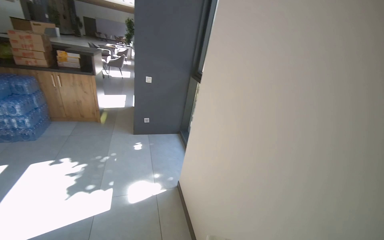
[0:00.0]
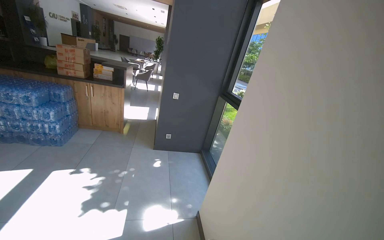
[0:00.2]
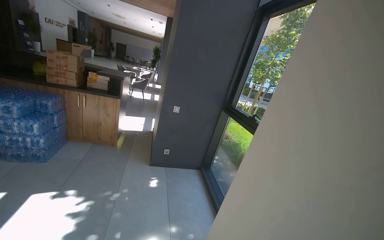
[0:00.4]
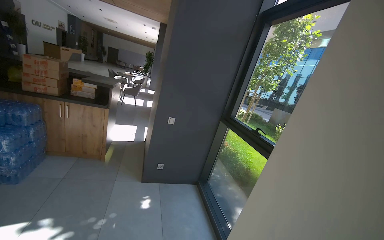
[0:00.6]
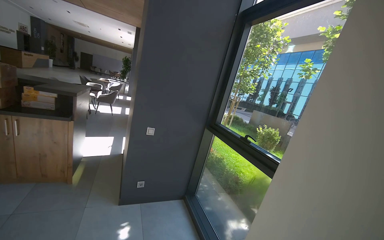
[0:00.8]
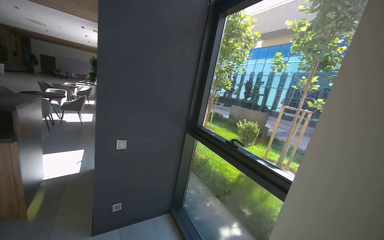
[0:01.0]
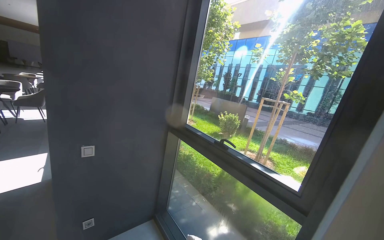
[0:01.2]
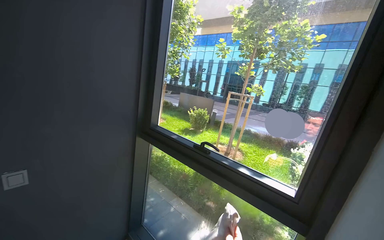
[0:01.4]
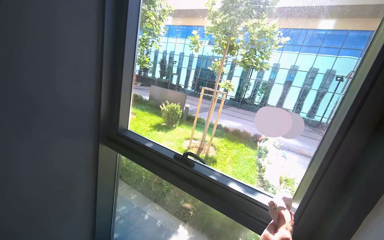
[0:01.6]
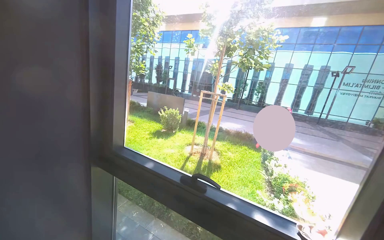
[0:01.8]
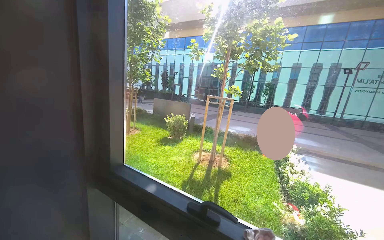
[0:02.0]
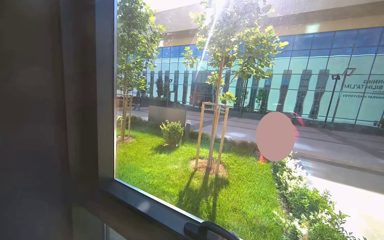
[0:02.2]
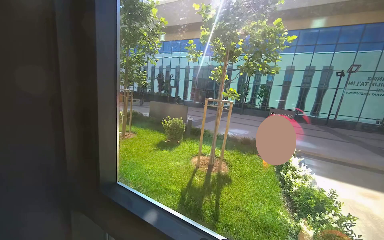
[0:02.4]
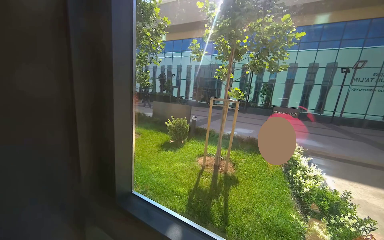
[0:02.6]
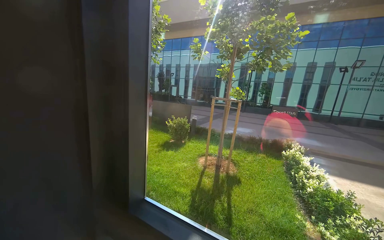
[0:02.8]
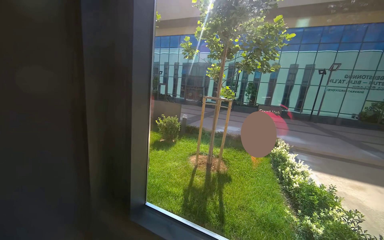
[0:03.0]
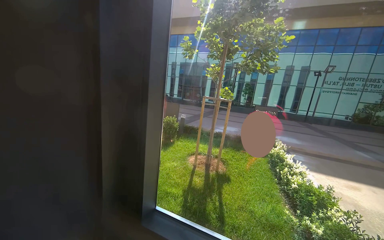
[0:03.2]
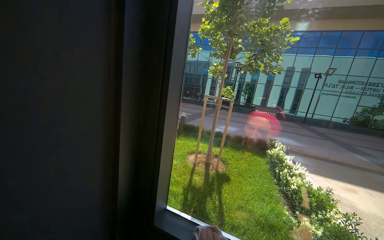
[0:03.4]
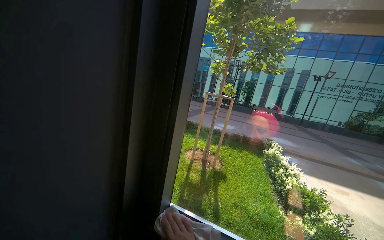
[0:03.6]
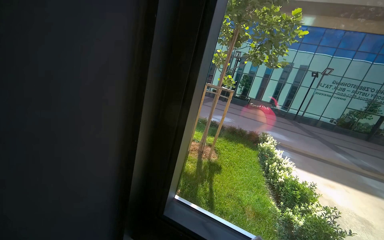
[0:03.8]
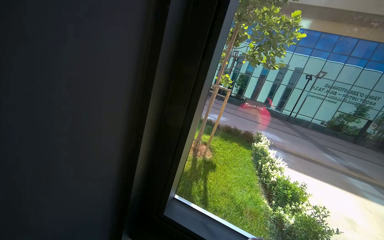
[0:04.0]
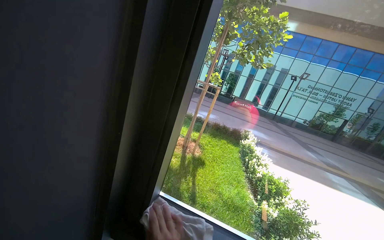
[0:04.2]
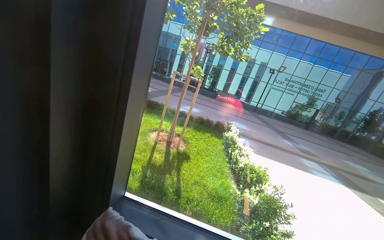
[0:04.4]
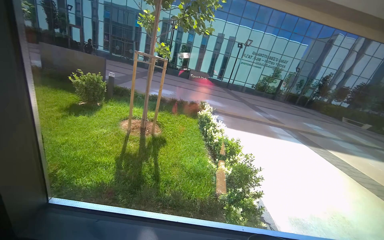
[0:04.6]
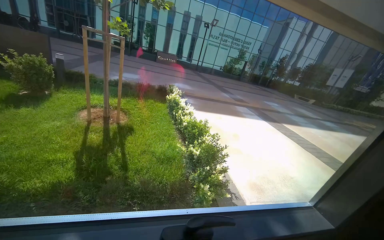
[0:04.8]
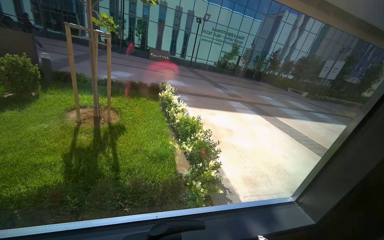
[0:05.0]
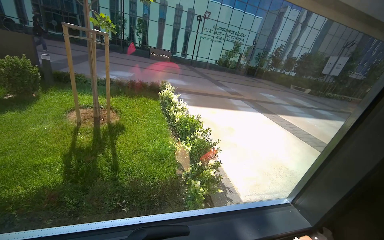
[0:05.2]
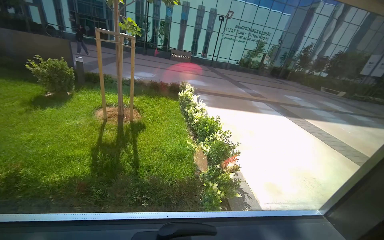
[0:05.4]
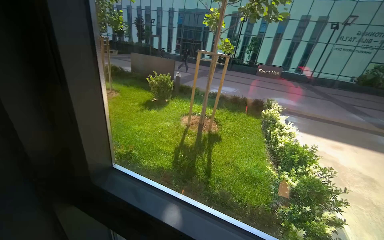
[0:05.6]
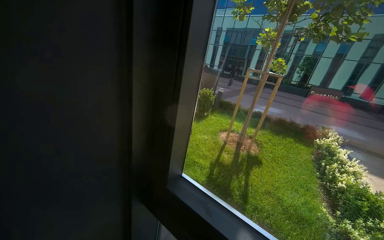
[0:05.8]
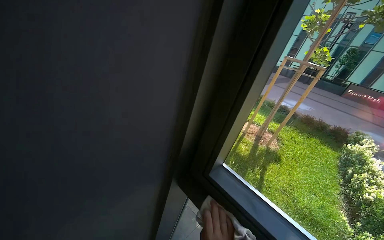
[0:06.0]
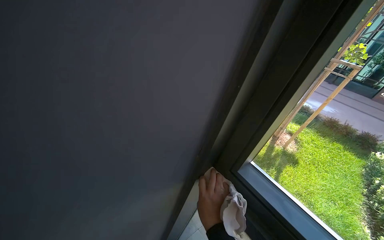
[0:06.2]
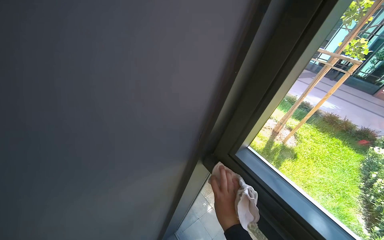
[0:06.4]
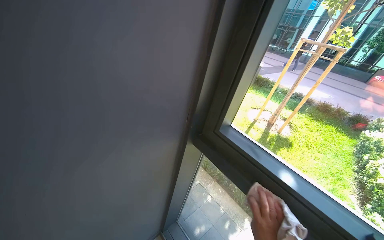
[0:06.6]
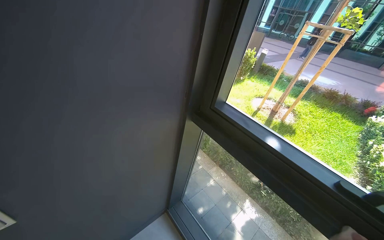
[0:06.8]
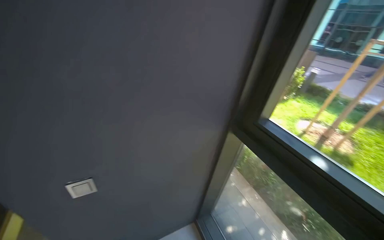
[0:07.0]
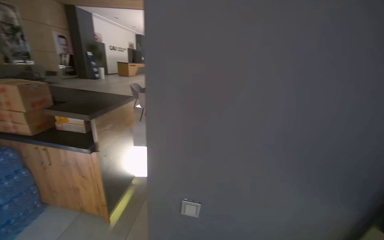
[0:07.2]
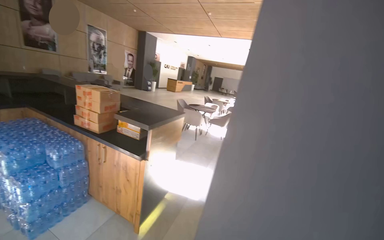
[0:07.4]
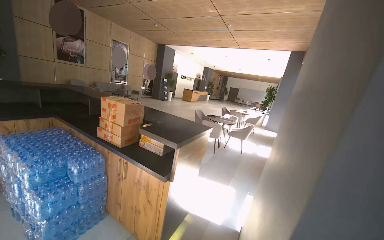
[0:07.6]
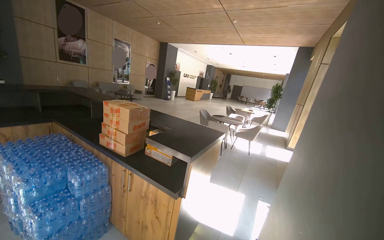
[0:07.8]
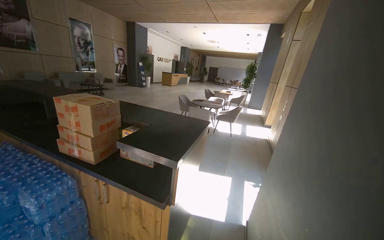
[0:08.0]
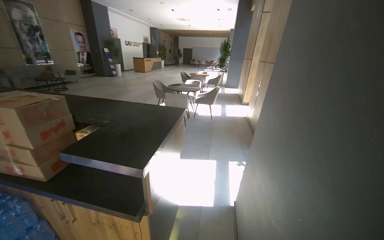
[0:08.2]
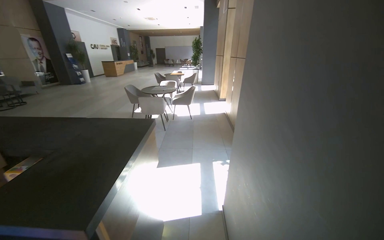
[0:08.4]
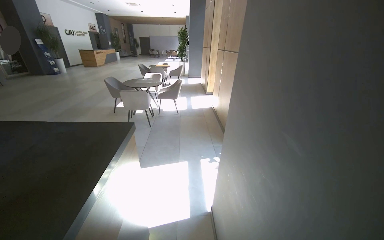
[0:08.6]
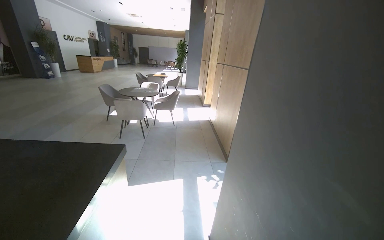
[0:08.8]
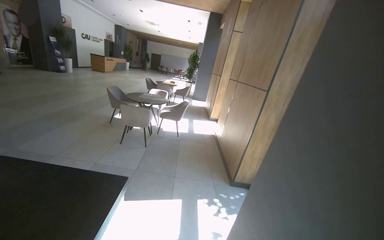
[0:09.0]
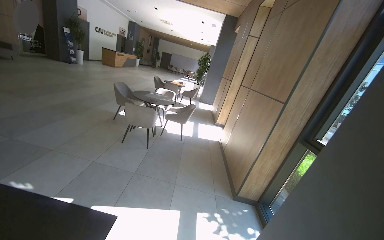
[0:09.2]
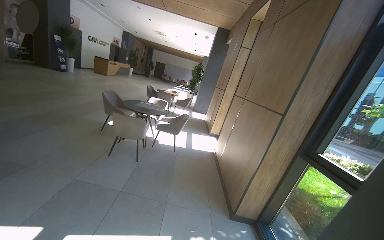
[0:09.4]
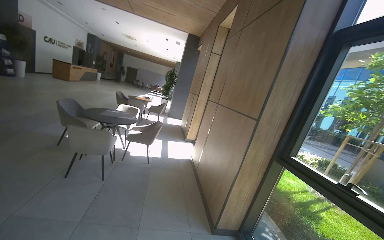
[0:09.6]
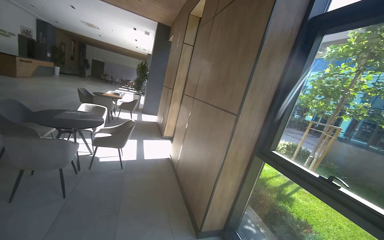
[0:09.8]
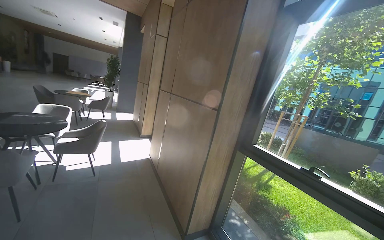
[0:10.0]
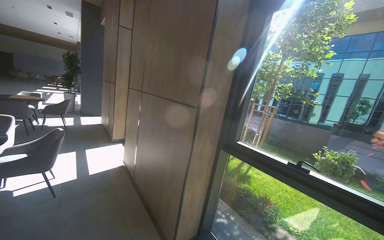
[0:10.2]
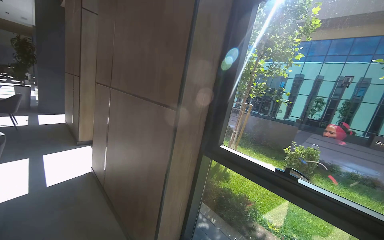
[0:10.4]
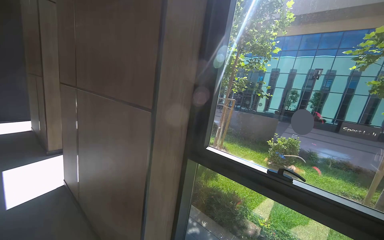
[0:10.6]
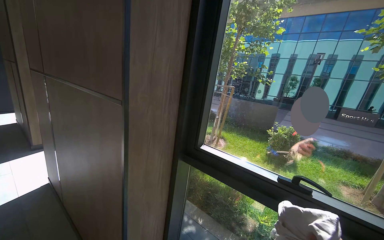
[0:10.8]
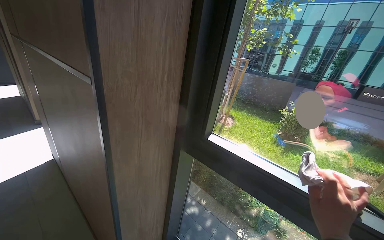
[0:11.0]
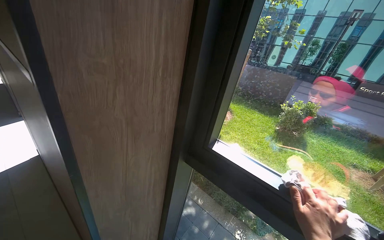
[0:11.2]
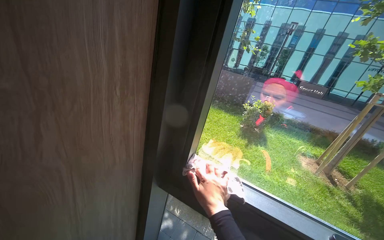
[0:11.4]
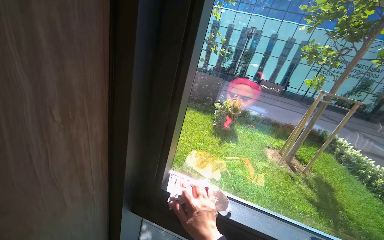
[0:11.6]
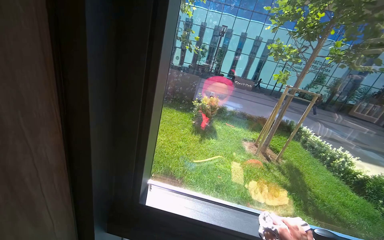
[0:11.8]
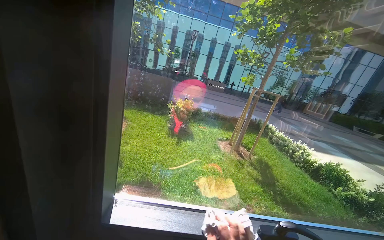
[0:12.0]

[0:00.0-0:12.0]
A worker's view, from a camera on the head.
Job: cleaning windows.
The whole recording: Cleaning lobby windows. The worker cleans the frames and glass of the lobby windows with a cloth.
0:00.0 to 0:01.6: The camera is carried about 1.5 m. The view swings some 45 degrees to the right.
0:01.6 to 0:03.0: The camera is carried about 50 cm.
0:03.0 to 0:04.4: The view pans to the right by some 15 degrees.
0:04.4 to 0:06.0: The head turns to the left by about 35 degrees.
0:06.0 to 0:07.6: The camera is carried some 80 cm. The head rotates some 70 degrees to the left. The view tips upward by approximately 25 degrees.
0:07.6 to 0:09.0: The wearer moves about 1 m. The head turns to the right by some 30 degrees.
0:09.0 to 0:10.4: The camera is carried about 1 m. The wearer's head swings approximately 45 degrees to the right.
0:10.4 to 0:12.0: The head travels roughly 90 cm. The wearer looks approximately 45 degrees further to the right. The wearer looks about 20 degrees further downward.

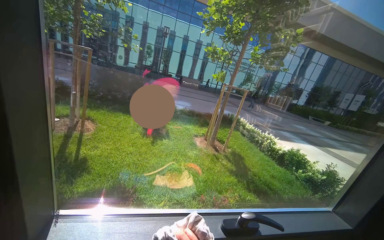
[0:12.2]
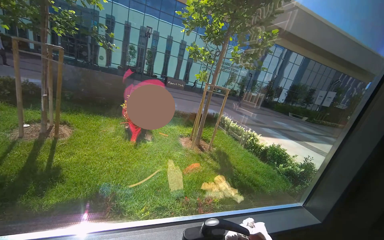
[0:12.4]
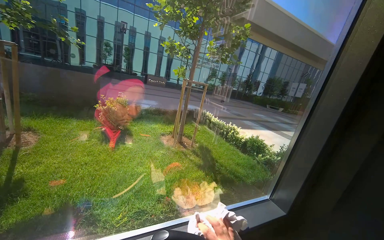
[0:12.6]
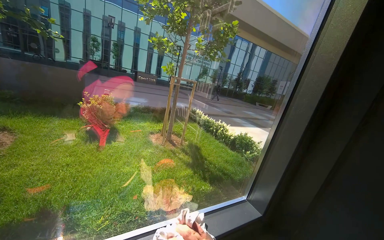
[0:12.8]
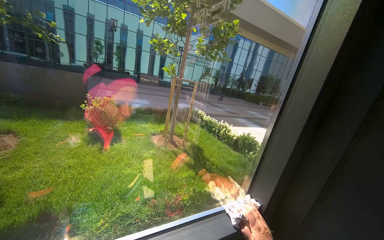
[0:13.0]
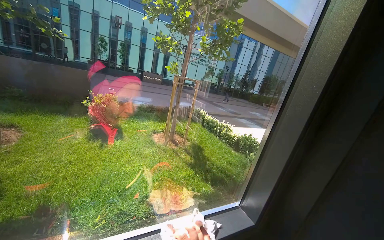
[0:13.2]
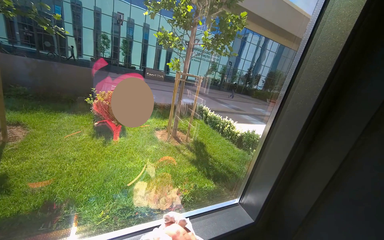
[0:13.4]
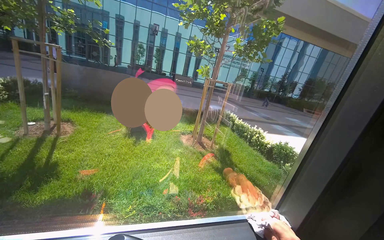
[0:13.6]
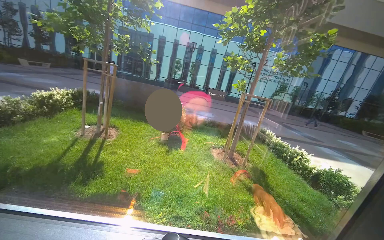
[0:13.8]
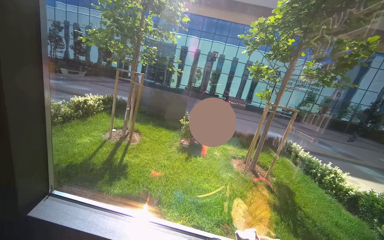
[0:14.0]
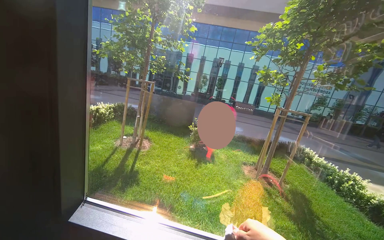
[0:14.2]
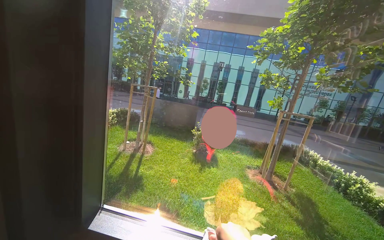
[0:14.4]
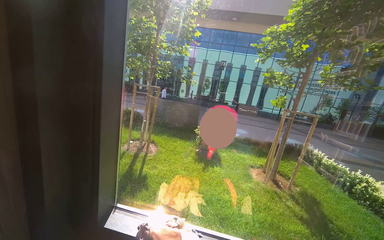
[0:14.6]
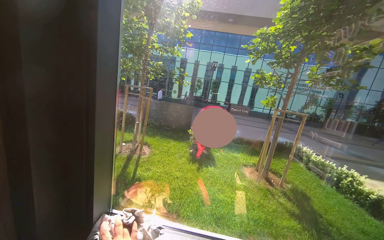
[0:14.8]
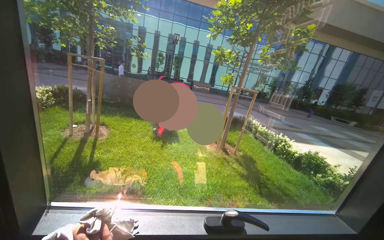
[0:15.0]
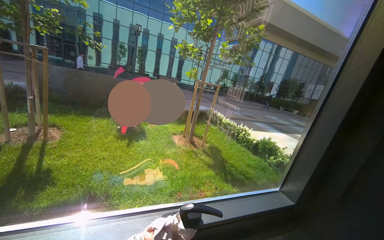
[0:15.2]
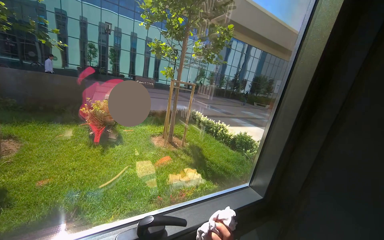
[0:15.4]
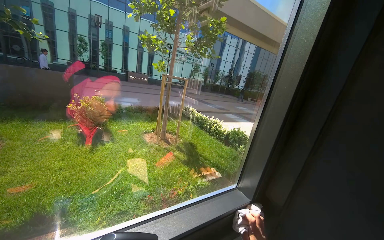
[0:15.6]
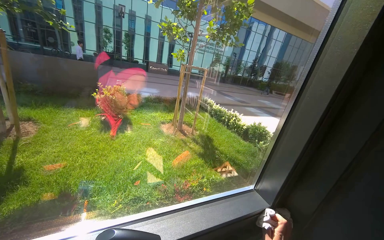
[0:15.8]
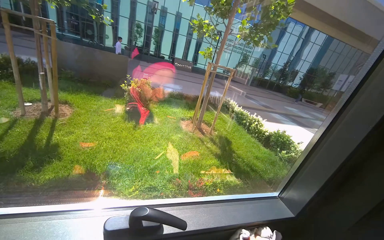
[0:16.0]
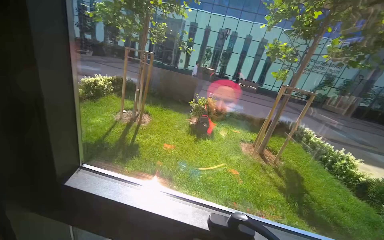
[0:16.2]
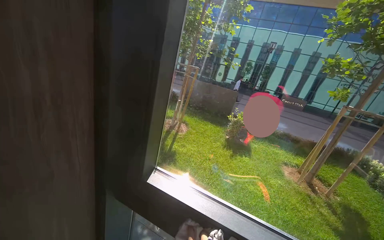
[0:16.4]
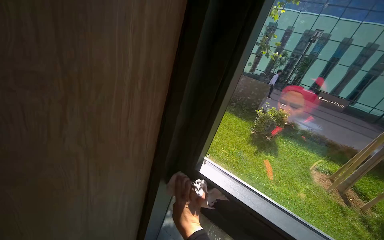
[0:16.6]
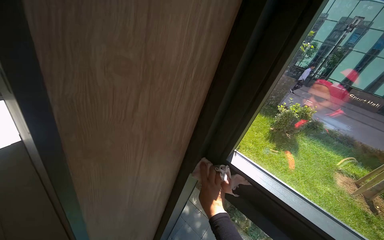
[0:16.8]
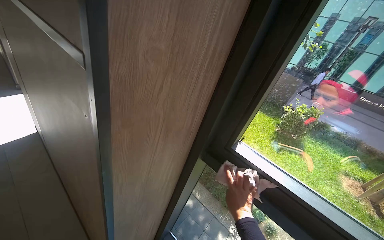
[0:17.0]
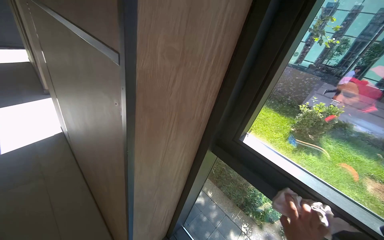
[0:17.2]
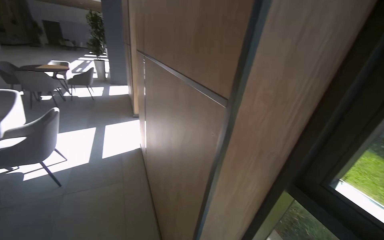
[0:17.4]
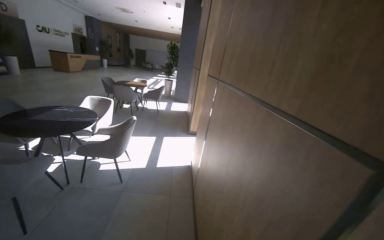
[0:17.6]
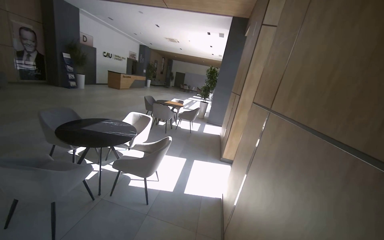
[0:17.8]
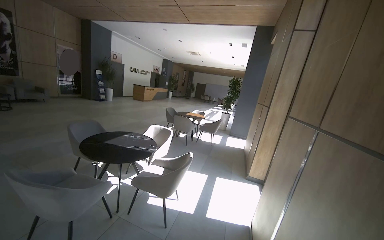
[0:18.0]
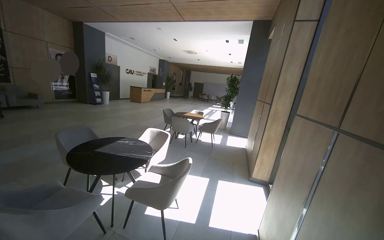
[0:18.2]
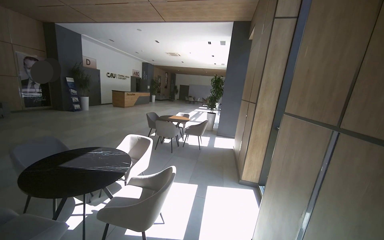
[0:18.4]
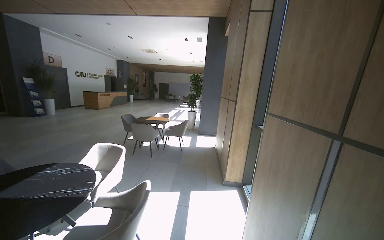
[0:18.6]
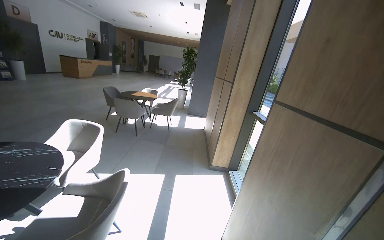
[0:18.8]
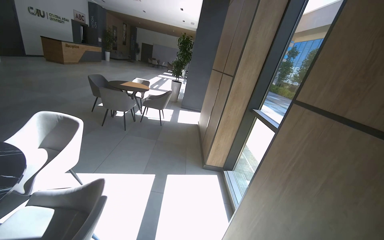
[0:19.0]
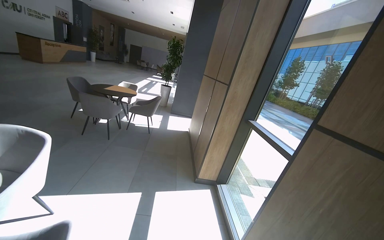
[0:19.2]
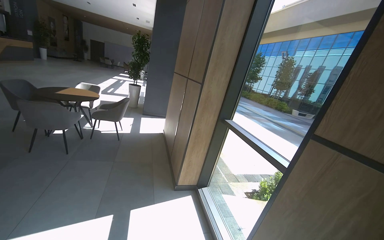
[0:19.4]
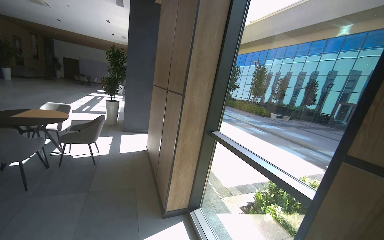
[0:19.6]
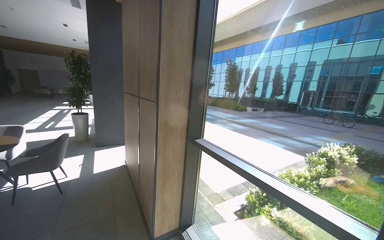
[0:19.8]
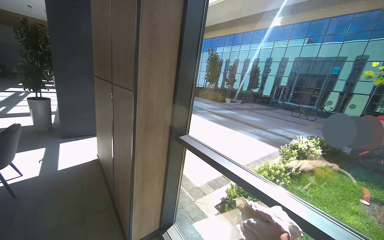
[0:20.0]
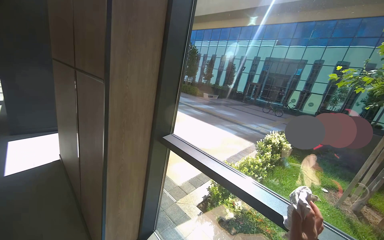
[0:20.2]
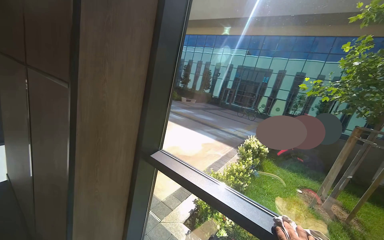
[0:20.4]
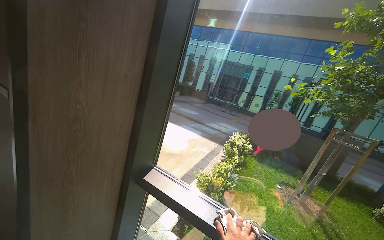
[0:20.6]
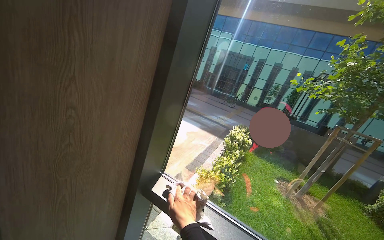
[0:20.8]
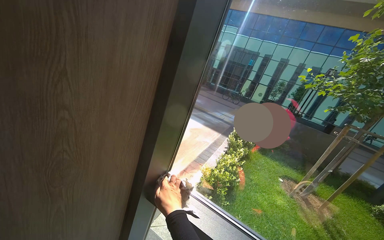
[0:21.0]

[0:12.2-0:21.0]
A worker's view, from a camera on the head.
Job: cleaning windows.
The whole recording: Cleaning lobby windows. The worker cleans the frames and glass of the lobby windows with a cloth.
0:15.2 to 0:16.6: The head turns to the left by roughly 50 degrees.
0:16.6 to 0:18.0: The head travels approximately 60 cm. The wearer looks about 75 degrees further to the left. The wearer looks roughly 25 degrees further upward.
0:18.0 to 0:19.6: The head travels about 1.5 m. The head rotates about 40 degrees to the right.
0:19.6 to 0:21.0: The wearer moves about 1 m. The view pans to the right by some 40 degrees. The view tips downward by approximately 15 degrees.
